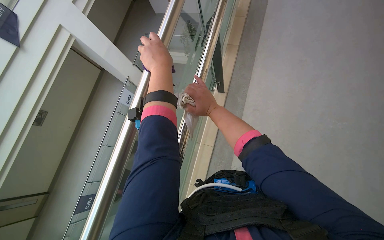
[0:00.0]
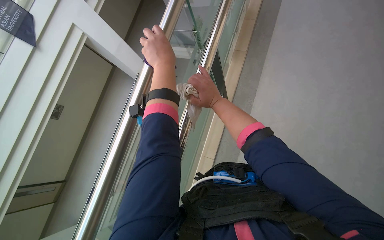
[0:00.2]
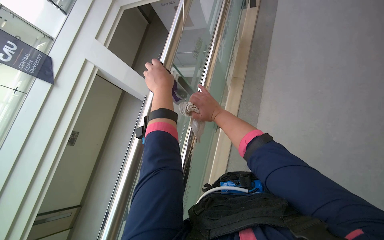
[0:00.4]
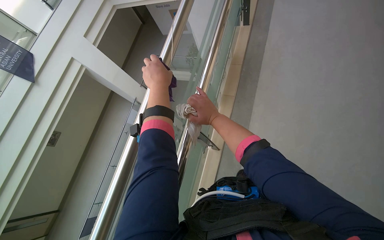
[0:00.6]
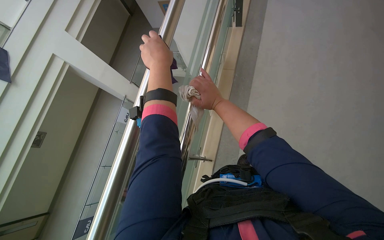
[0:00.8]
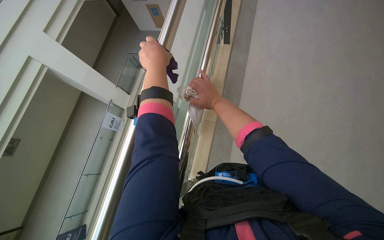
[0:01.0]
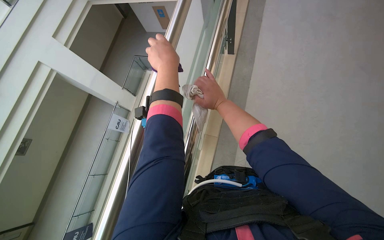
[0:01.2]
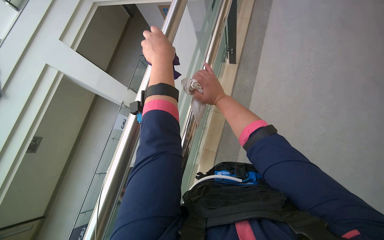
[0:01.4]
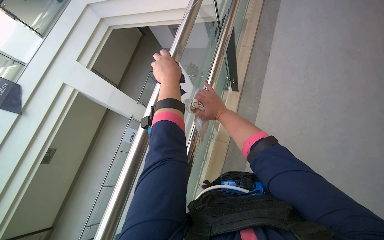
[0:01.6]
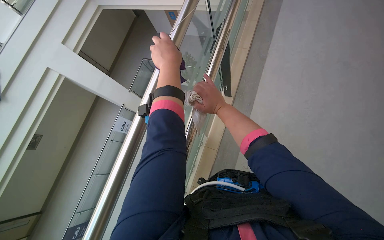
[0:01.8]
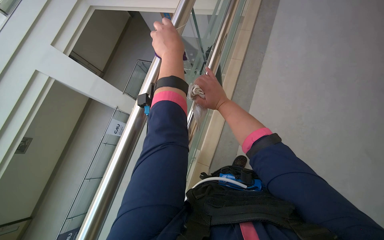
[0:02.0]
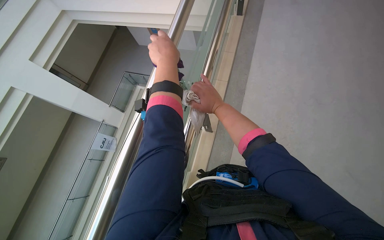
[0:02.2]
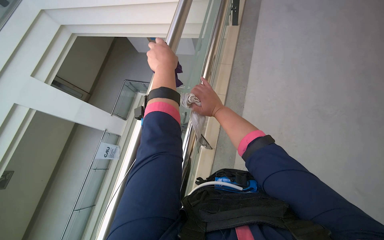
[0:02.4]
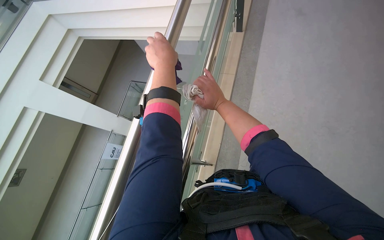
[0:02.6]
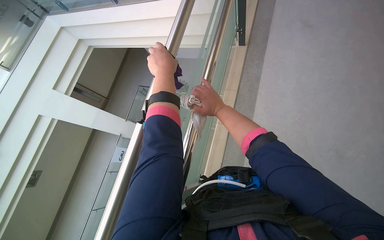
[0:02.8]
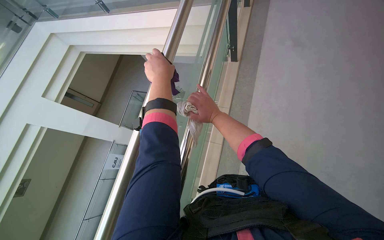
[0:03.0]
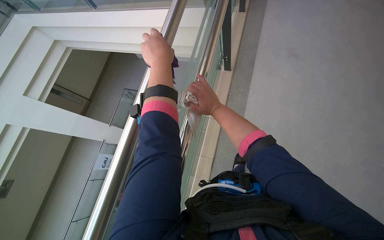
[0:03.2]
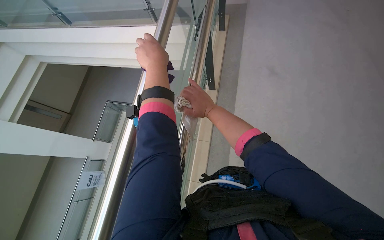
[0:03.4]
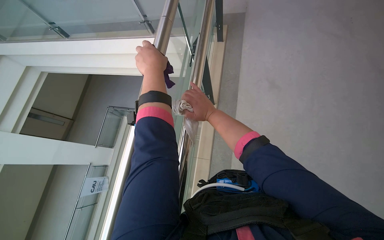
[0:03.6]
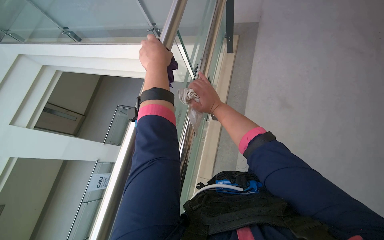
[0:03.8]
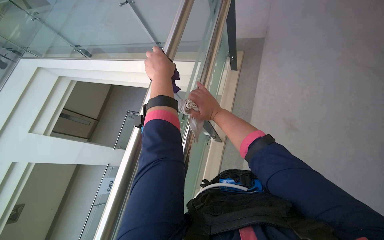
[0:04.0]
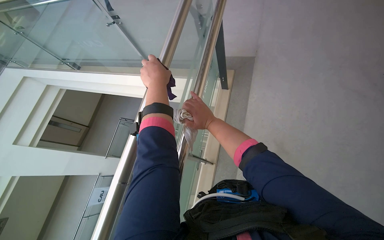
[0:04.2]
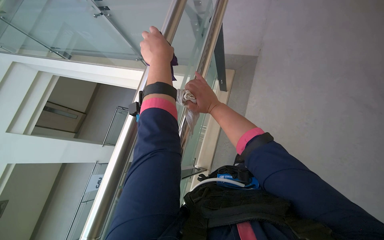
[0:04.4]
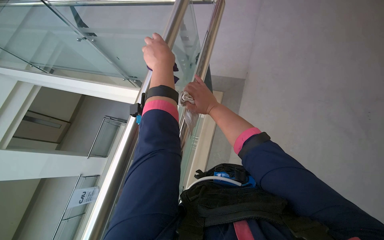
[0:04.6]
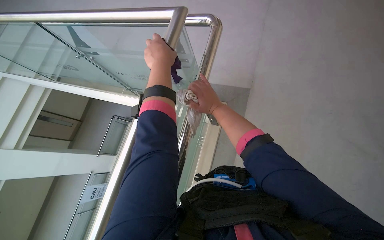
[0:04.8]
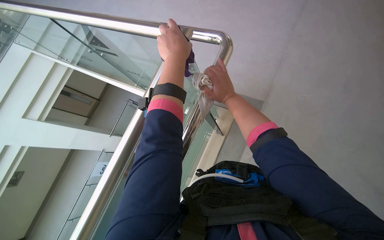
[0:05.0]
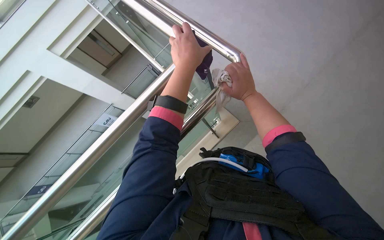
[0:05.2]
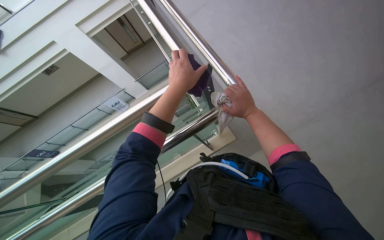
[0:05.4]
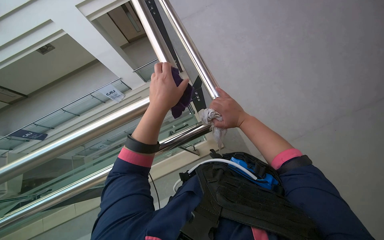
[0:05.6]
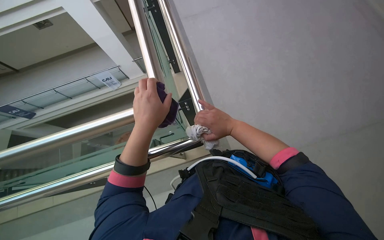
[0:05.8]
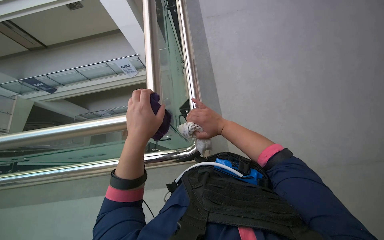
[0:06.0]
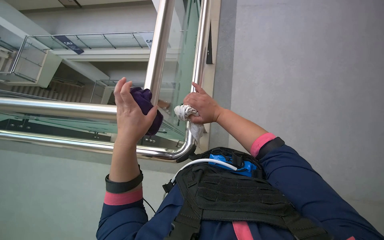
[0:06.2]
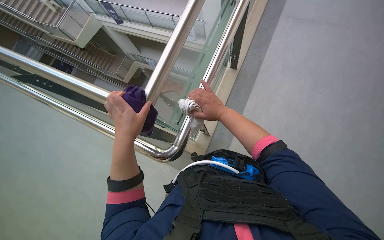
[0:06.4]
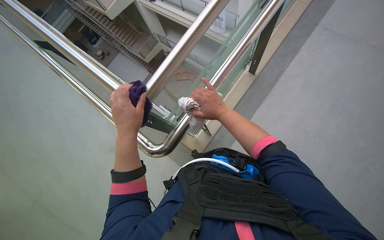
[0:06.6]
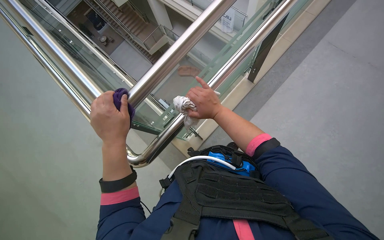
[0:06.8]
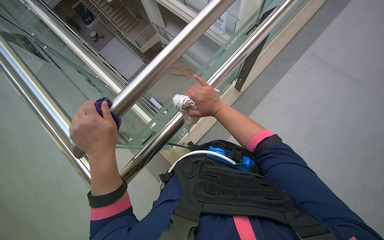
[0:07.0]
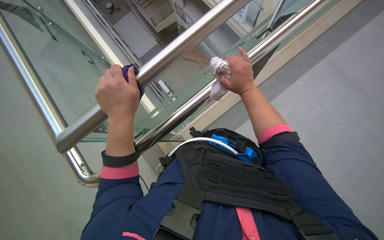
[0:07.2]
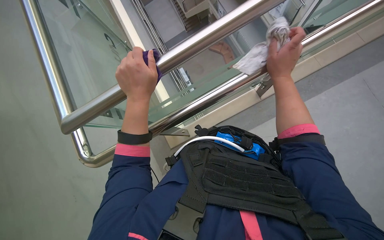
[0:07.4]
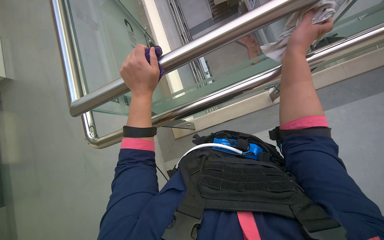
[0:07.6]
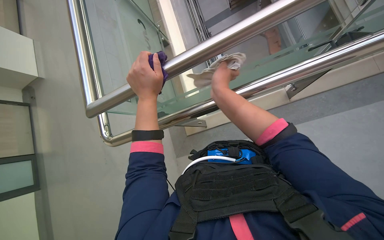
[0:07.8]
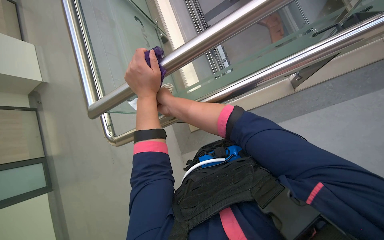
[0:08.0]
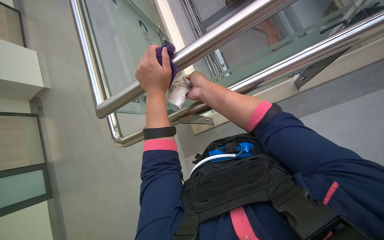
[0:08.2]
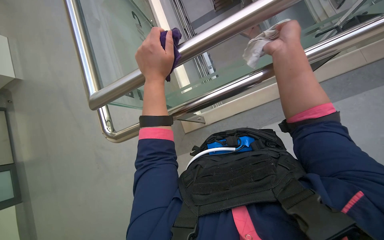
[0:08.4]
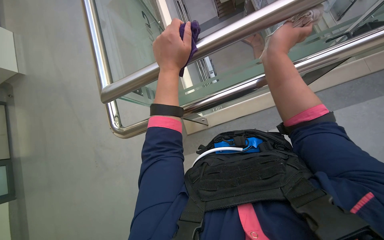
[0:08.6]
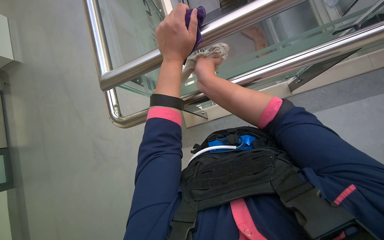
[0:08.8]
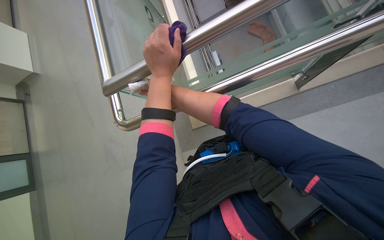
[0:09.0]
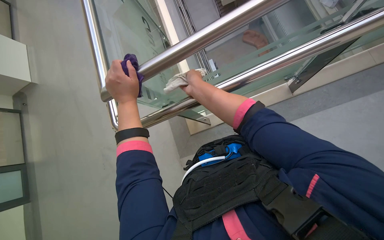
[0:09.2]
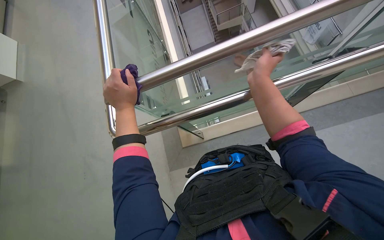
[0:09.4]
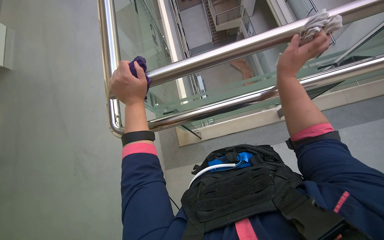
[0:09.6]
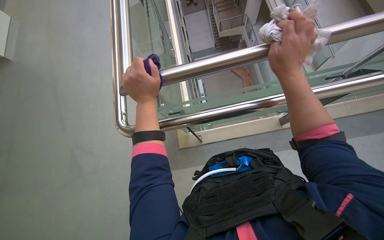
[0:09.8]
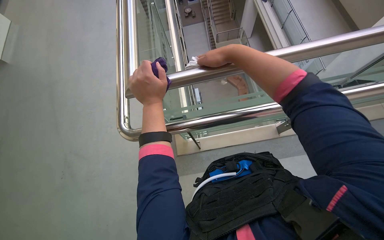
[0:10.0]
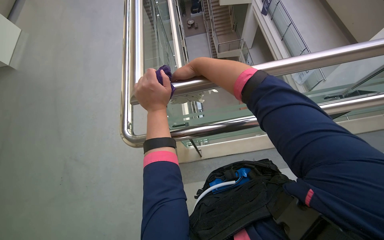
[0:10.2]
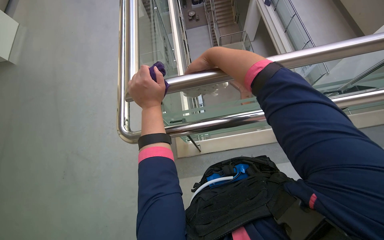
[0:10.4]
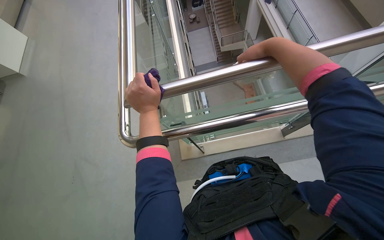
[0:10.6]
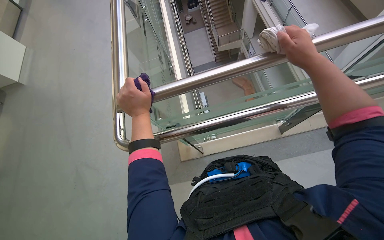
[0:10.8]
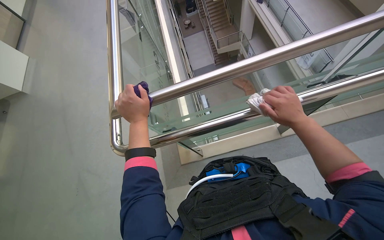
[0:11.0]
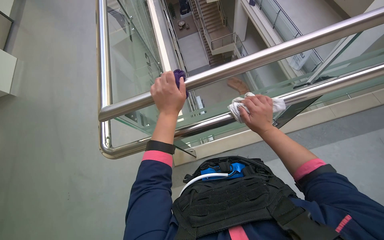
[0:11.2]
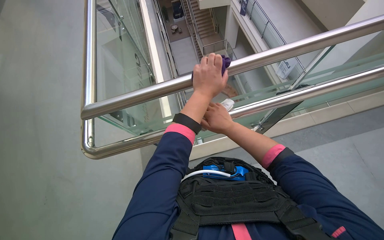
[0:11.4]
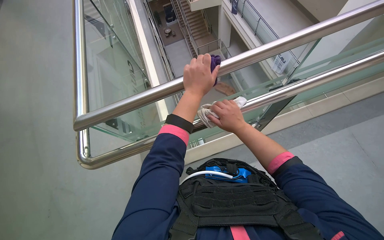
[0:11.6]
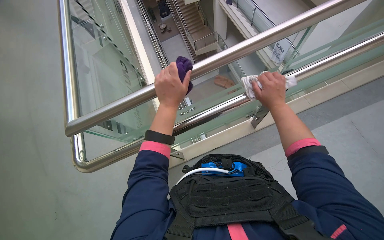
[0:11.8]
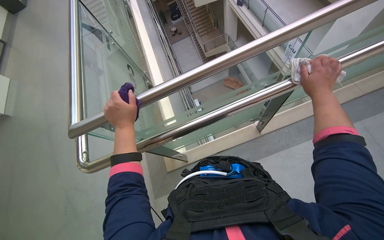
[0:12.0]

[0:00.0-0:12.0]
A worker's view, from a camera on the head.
Job: wiping surfaces.
The whole recording: Wiping metal and glass railings. The worker wipes metal and glass railings with a white and purple cloth.
0:01.6 to 0:03.0: The hands stay close to where they were, moving slightly.
0:04.4 to 0:06.0: The scene rotates clockwise by approximately 30 degrees.
0:06.0 to 0:07.6: The wearer's head swings some 55 degrees to the left. The view tips downward by about 20 degrees.
0:09.0 to 0:10.4: The view tilts approximately 15 degrees upward. The right hand is displaced up the picture by approximately 20 cm, and travels to the right and back again, approximately 25 cm each way.
0:10.4 to 0:12.0: The right hand moves left and right over roughly 30 cm, changing direction 2 times.

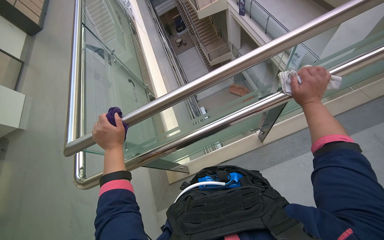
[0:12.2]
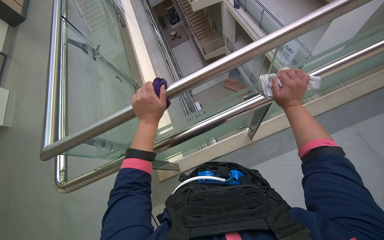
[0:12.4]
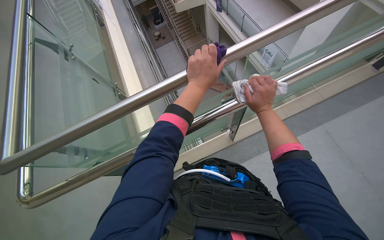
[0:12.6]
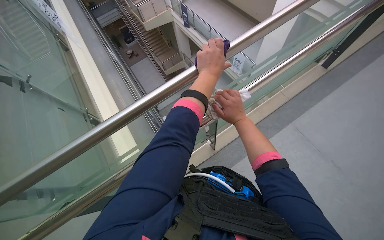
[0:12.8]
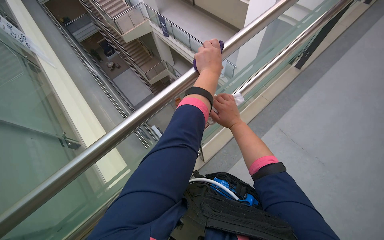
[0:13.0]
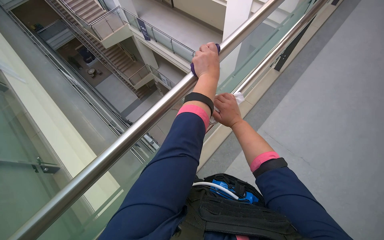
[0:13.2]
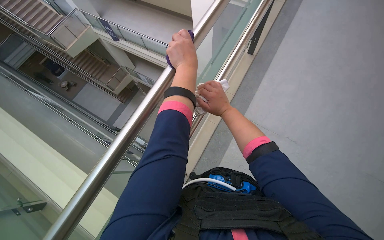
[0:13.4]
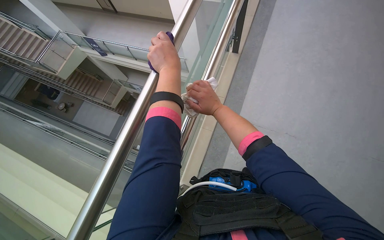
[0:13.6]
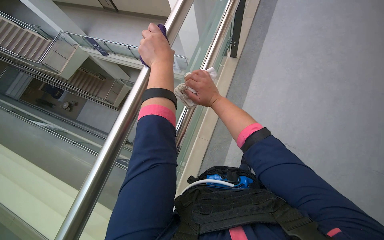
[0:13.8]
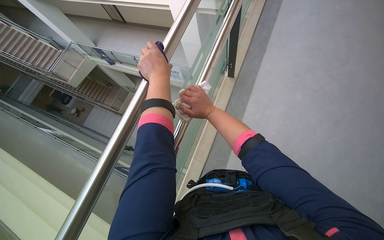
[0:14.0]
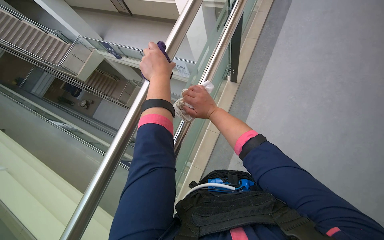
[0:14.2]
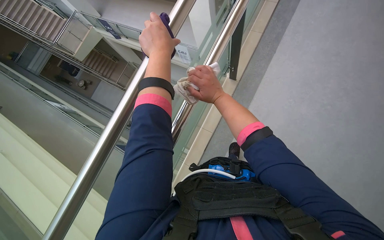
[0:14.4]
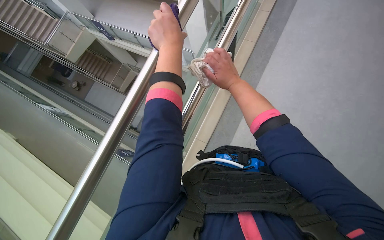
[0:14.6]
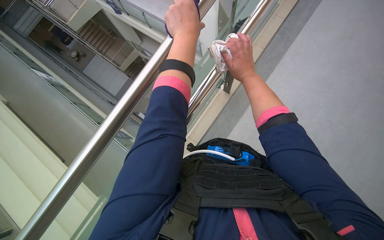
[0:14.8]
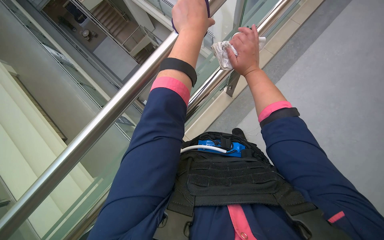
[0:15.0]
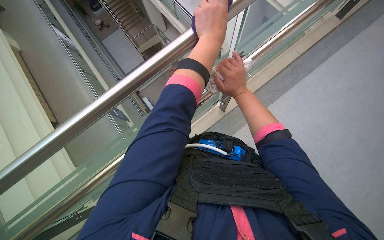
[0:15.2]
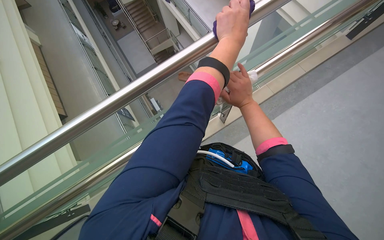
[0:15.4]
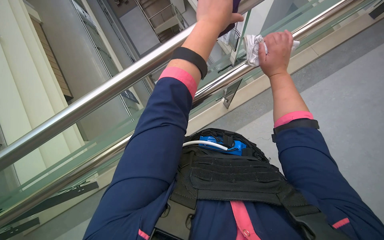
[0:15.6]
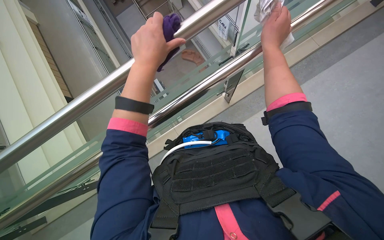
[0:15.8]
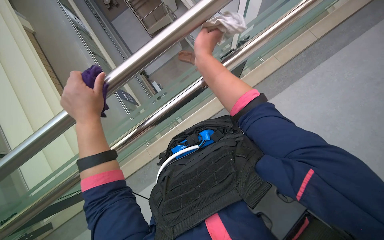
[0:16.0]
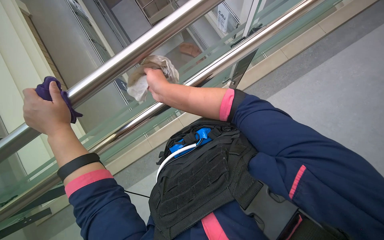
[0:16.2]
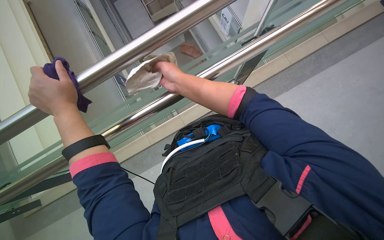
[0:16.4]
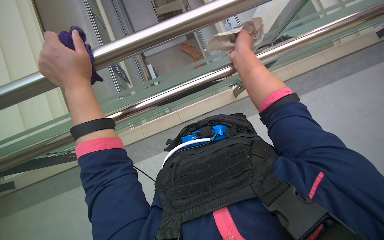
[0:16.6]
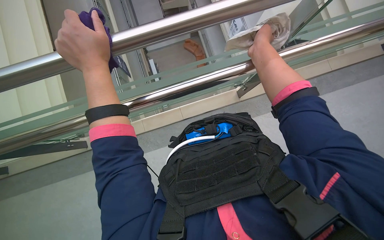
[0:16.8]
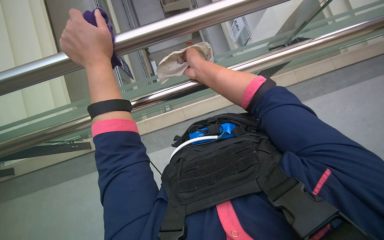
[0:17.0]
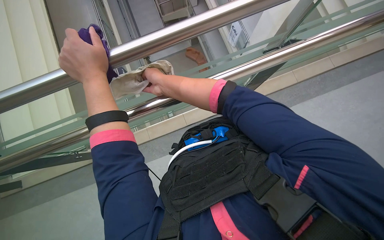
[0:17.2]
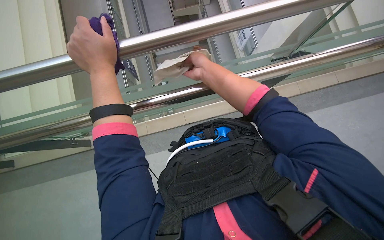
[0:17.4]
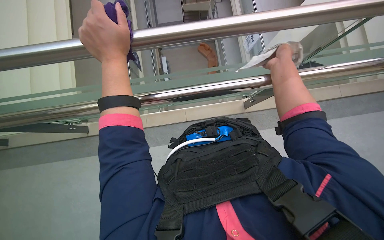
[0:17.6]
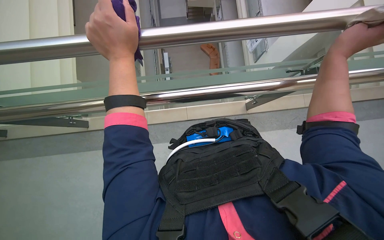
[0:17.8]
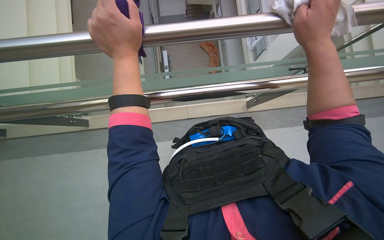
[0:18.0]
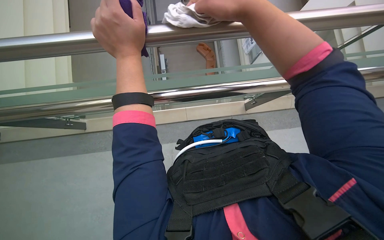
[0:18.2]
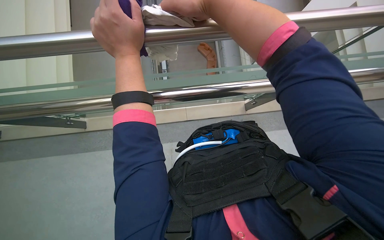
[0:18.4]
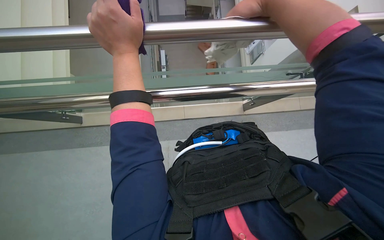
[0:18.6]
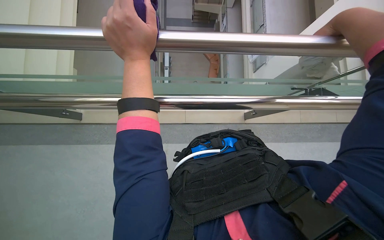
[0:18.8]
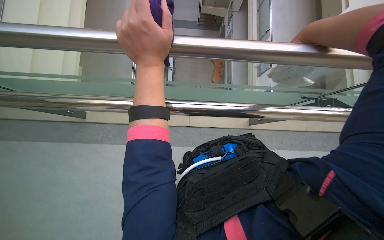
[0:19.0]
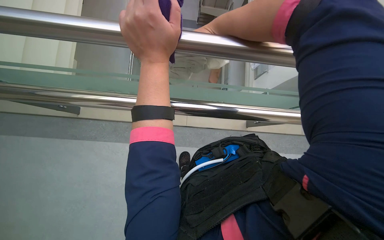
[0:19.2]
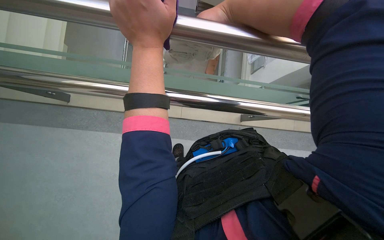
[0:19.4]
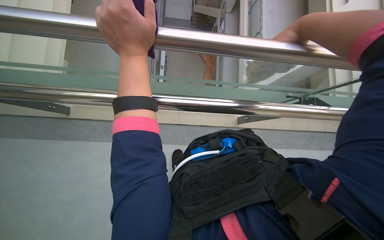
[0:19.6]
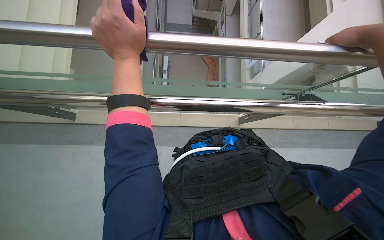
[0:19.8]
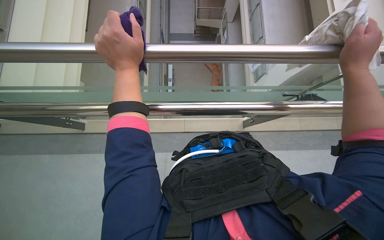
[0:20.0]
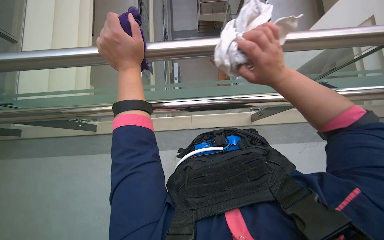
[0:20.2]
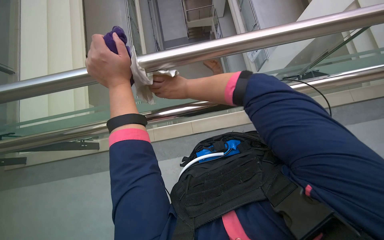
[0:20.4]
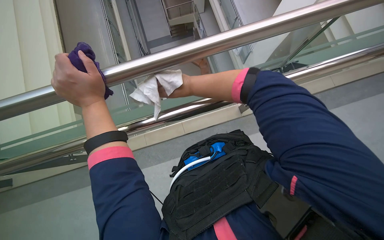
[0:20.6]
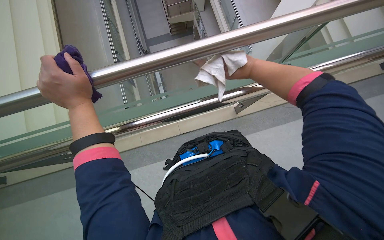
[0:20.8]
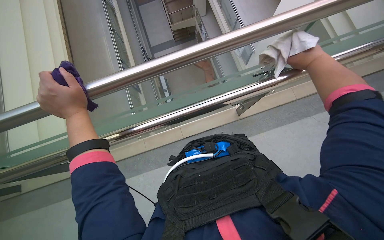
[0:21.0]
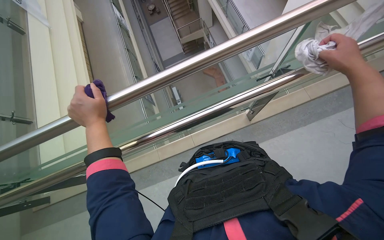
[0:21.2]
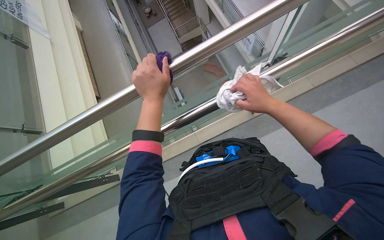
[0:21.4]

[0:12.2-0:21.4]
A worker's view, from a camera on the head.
Job: wiping surfaces.
The whole recording: Wiping metal and glass railings. The worker wipes metal and glass railings with a white and purple cloth.
0:12.2 to 0:13.8: The wearer moves approximately 60 cm. The wearer looks about 50 degrees further to the right.
0:15.2 to 0:16.8: The left hand goes about 20 cm to the left and down the picture.
0:19.8 to 0:21.4: Everything in view rotates roughly 25 degrees counterclockwise.
